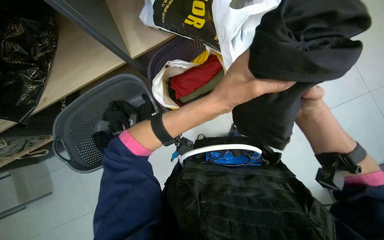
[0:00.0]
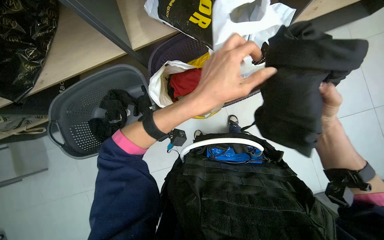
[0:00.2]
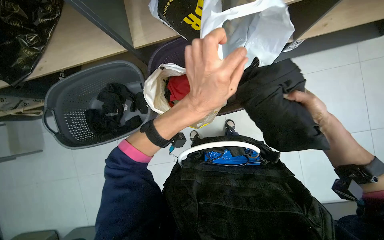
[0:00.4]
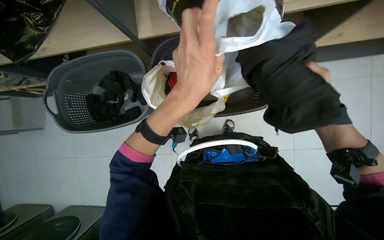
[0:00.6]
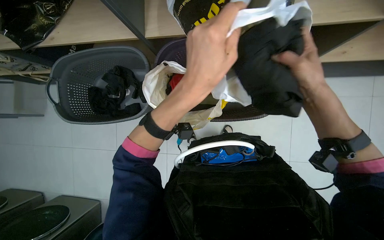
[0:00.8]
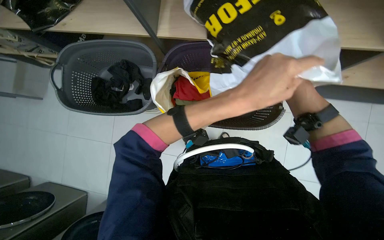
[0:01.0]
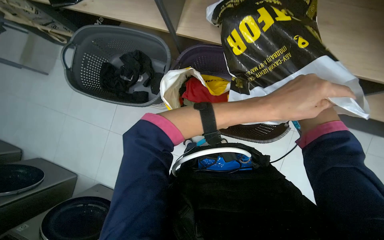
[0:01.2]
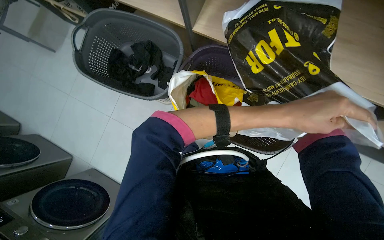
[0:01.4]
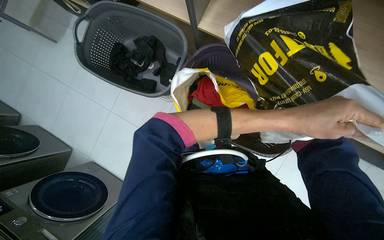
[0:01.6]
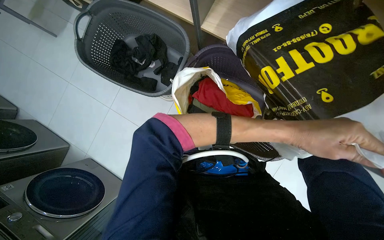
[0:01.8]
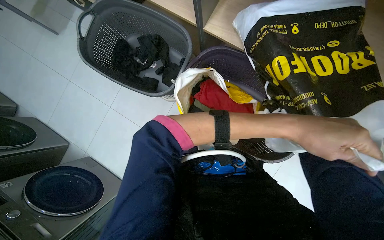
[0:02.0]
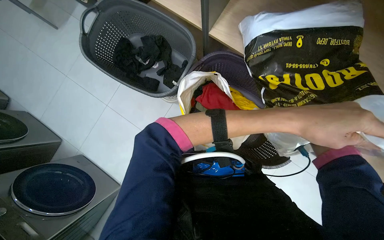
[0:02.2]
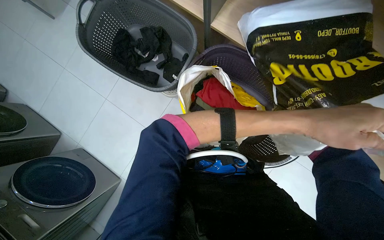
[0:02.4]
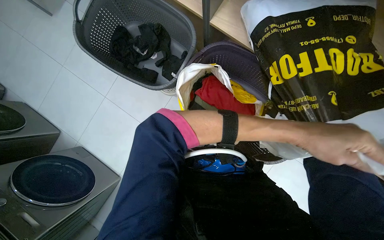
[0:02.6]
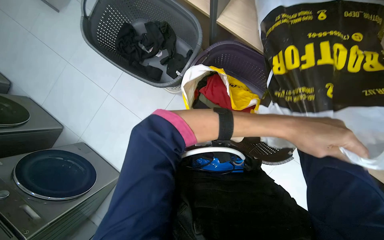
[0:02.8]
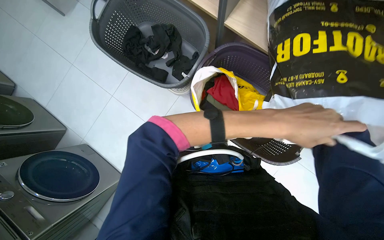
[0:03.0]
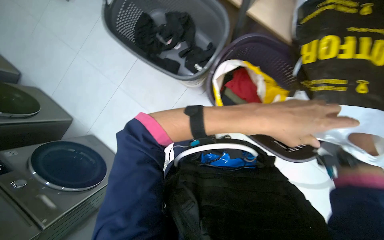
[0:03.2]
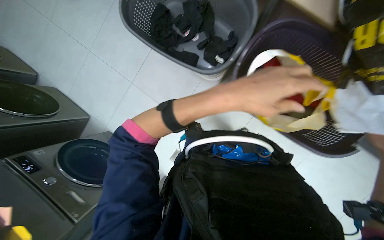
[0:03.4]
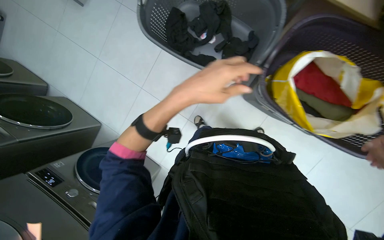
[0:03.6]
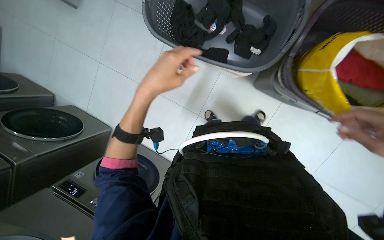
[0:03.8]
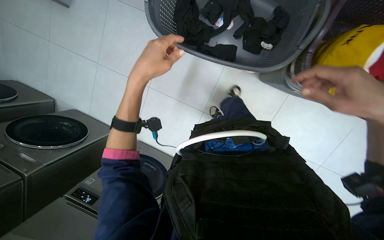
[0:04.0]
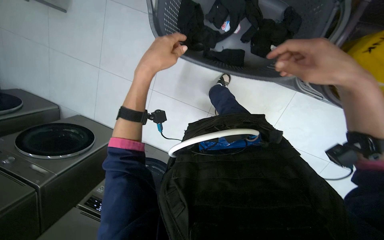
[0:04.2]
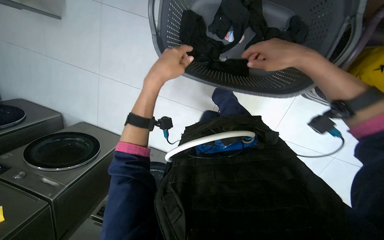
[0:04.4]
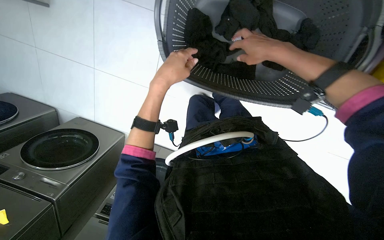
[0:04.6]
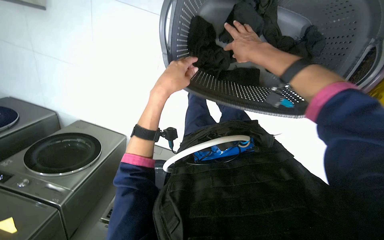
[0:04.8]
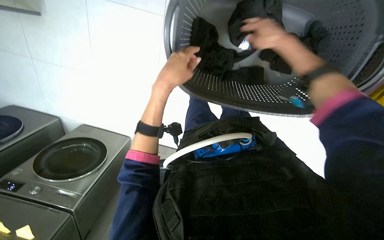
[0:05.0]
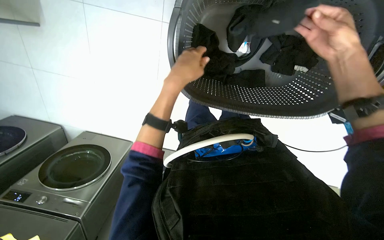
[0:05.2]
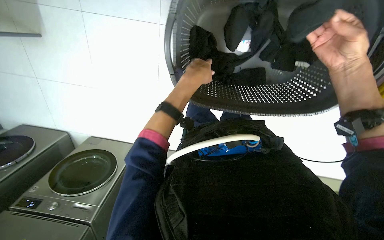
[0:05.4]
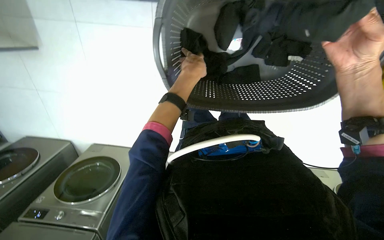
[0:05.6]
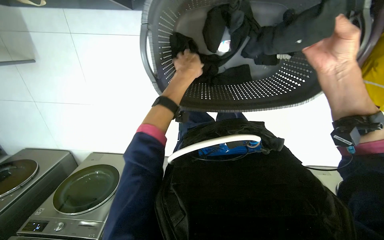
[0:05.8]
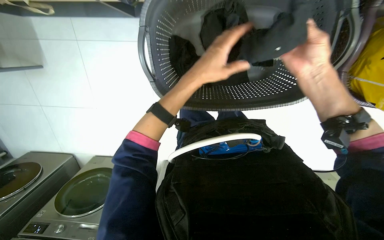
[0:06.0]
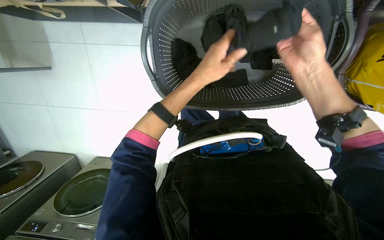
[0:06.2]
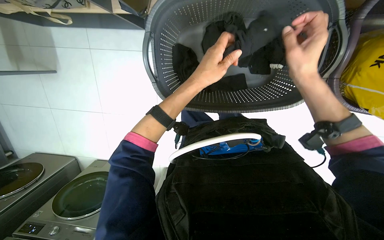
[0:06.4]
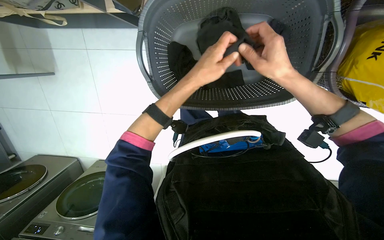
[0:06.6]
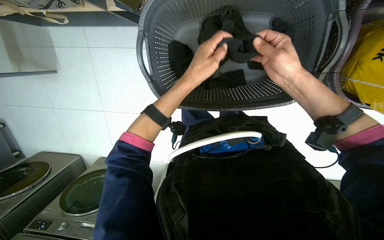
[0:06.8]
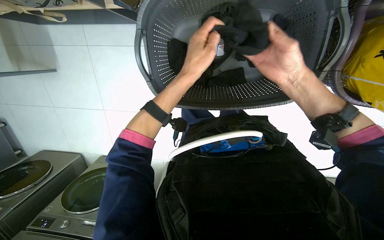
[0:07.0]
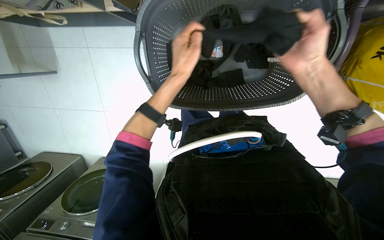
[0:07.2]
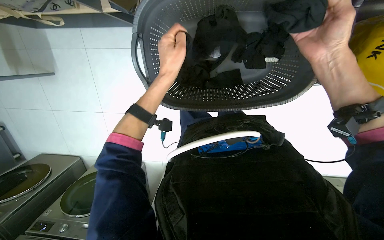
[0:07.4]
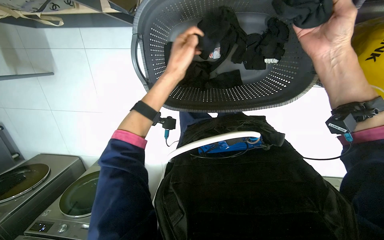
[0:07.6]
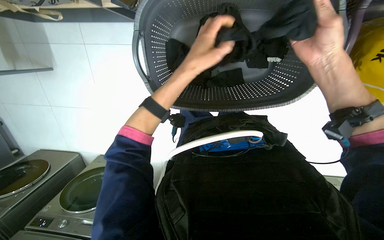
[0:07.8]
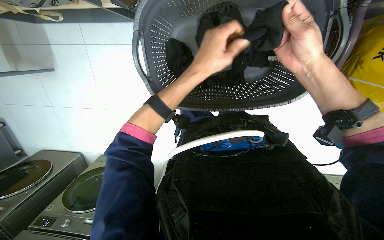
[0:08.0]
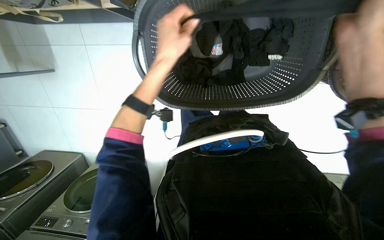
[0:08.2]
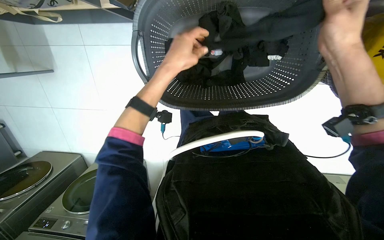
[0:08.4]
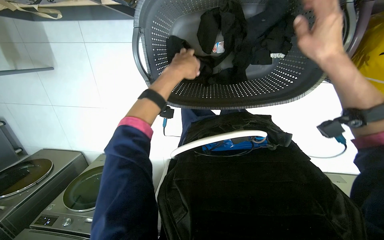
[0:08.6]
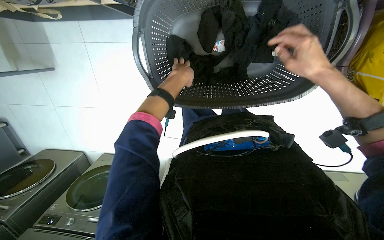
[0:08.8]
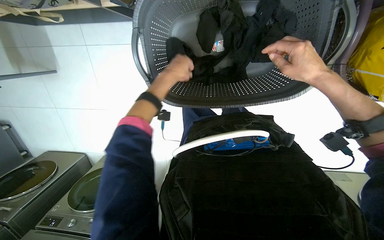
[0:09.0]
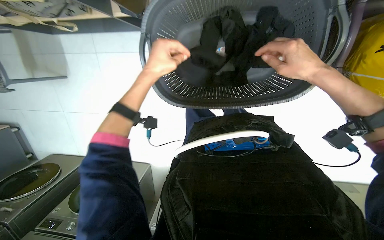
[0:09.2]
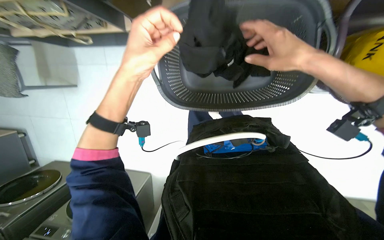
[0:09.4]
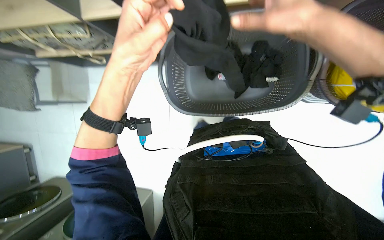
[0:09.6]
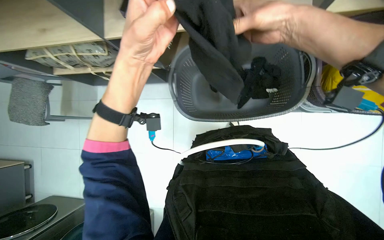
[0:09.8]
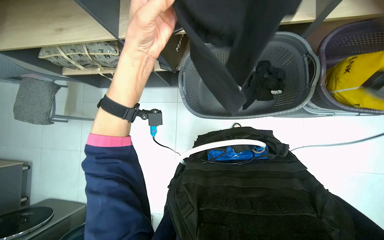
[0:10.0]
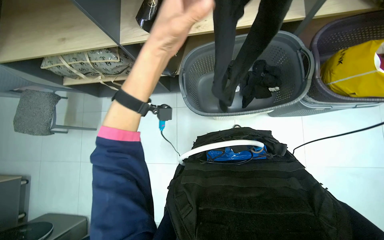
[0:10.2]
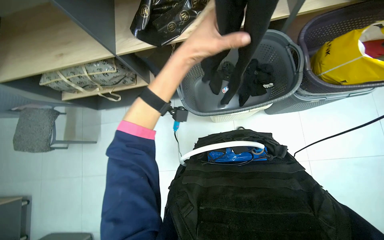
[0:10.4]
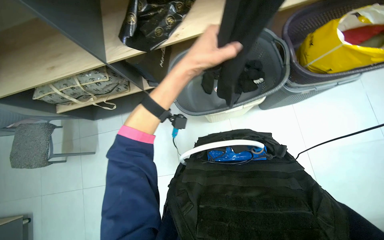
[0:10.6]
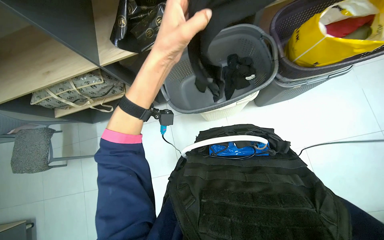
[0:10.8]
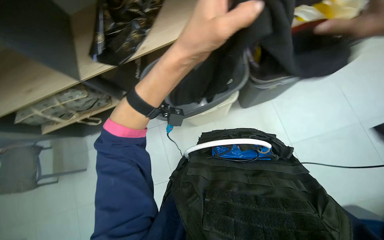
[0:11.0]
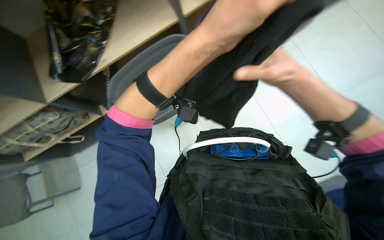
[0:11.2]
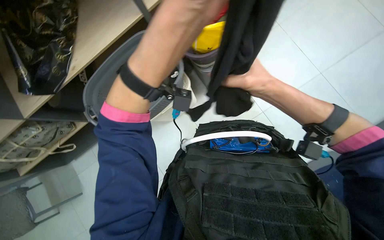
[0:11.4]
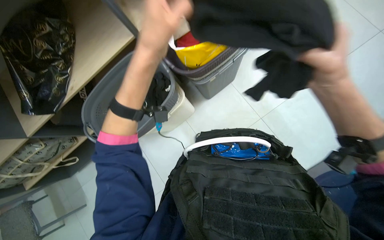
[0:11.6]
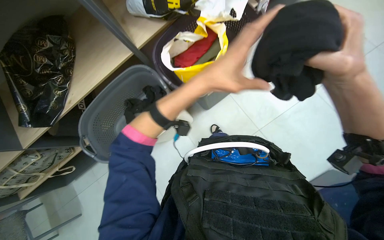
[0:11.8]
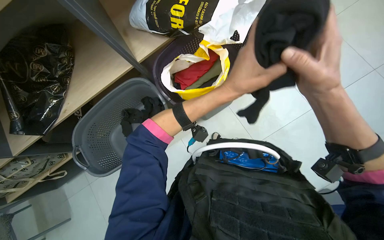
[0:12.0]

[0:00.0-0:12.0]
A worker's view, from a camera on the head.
Job: managing laundry.
The whole recording: Sorting and folding socks. The worker sorts and folds black socks from a laundry basket.
0:00.0 to 0:01.6: Everything in view rotates about 50 degrees clockwise.
0:03.0 to 0:04.4: The head travels some 50 cm. The wearer looks about 15 degrees further downward.
0:04.4 to 0:06.0: The left hand moves to the right, roughly 10 cm. The right hand travels to the right and back again, roughly 5 cm each way.
0:07.6 to 0:09.0: The left hand reaches about 15 cm farther from the camera, then returns. The right hand is displaced farther from the camera by roughly 10 cm.
0:09.0 to 0:10.4: The wearer looks roughly 35 degrees further upward. The left hand is displaced nearer to the camera by roughly 35 cm.
0:10.4 to 0:12.0: The wearer moves to the right, approximately 50 cm. The view tips upward by approximately 10 degrees.

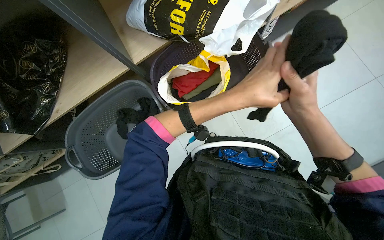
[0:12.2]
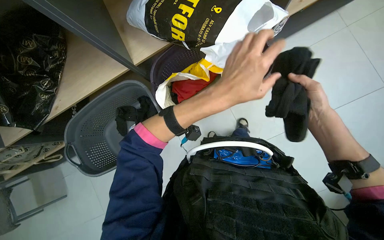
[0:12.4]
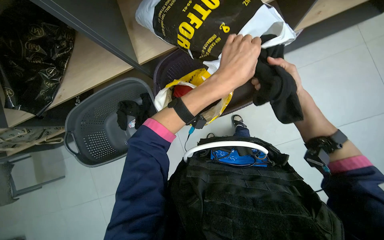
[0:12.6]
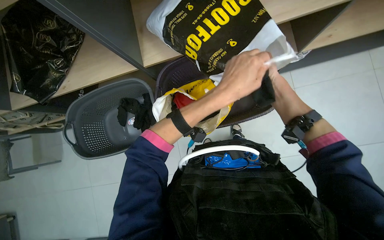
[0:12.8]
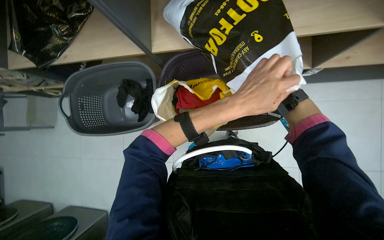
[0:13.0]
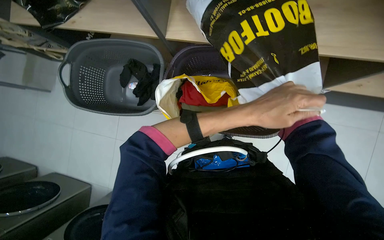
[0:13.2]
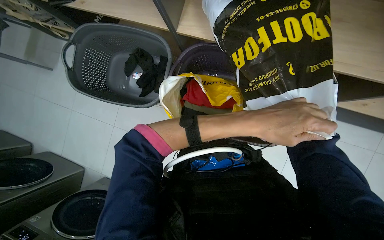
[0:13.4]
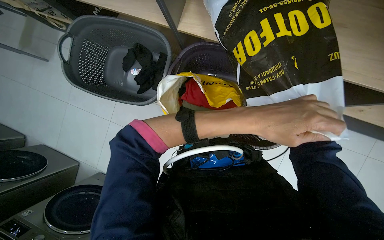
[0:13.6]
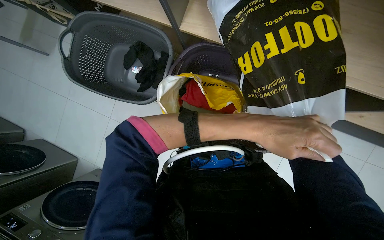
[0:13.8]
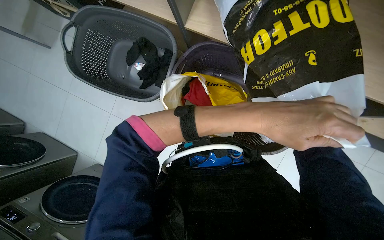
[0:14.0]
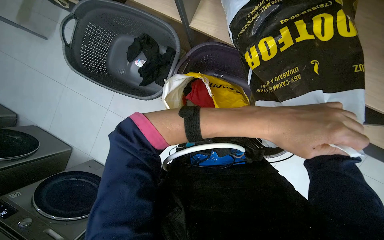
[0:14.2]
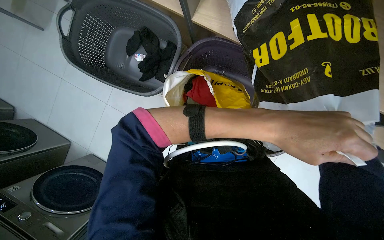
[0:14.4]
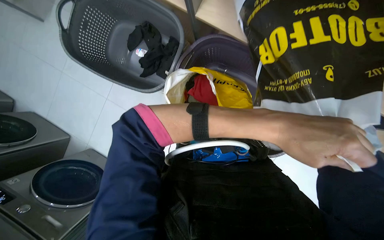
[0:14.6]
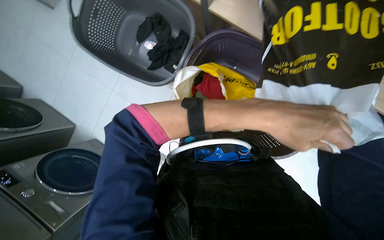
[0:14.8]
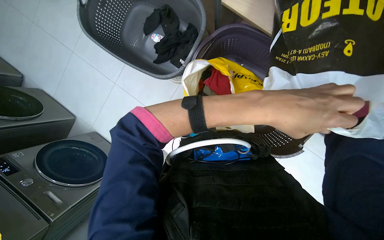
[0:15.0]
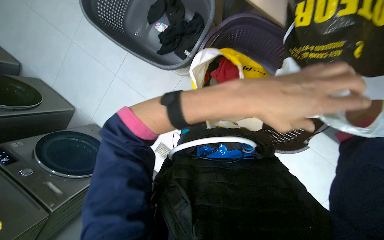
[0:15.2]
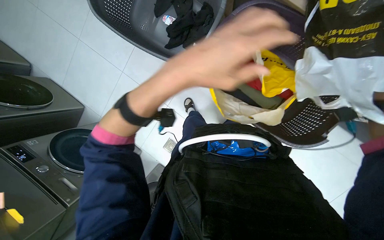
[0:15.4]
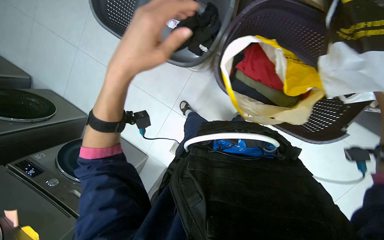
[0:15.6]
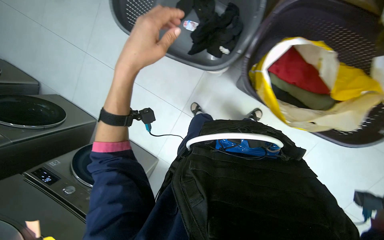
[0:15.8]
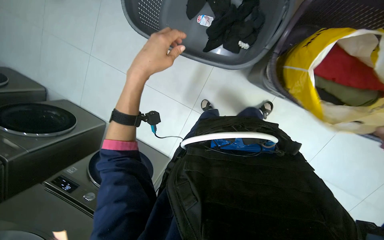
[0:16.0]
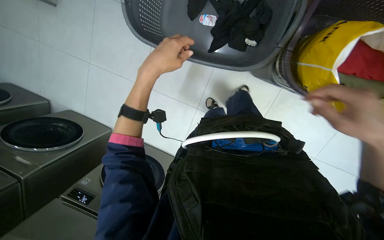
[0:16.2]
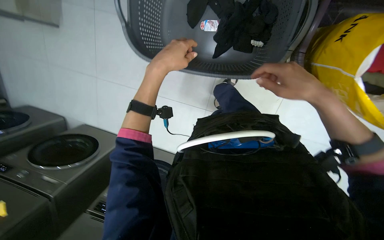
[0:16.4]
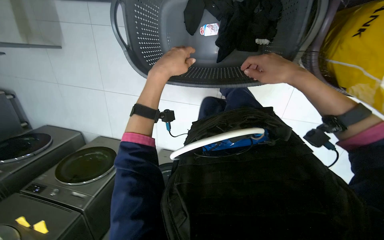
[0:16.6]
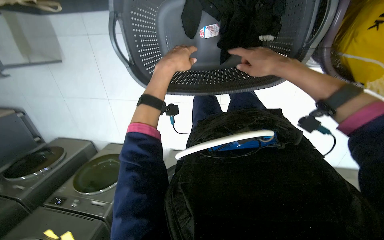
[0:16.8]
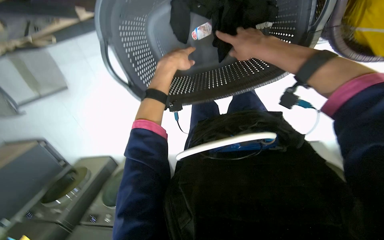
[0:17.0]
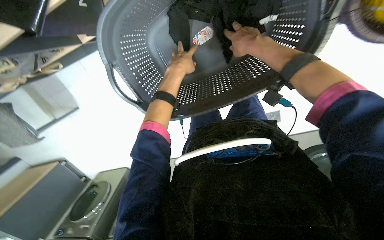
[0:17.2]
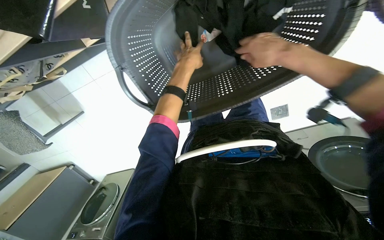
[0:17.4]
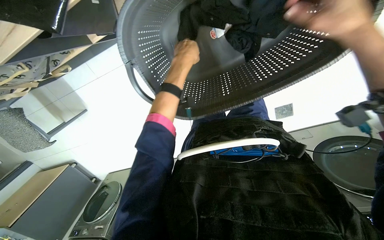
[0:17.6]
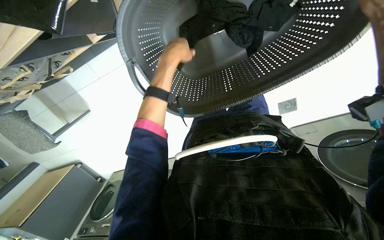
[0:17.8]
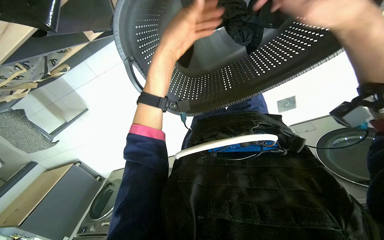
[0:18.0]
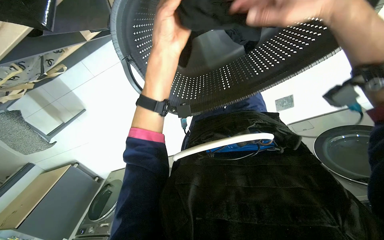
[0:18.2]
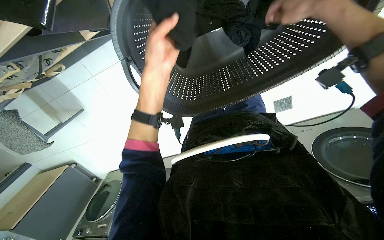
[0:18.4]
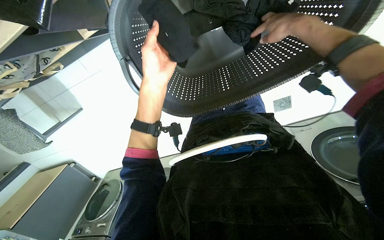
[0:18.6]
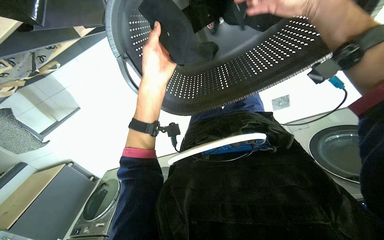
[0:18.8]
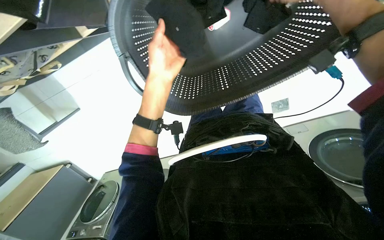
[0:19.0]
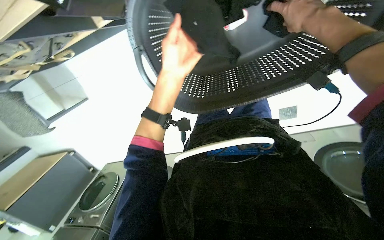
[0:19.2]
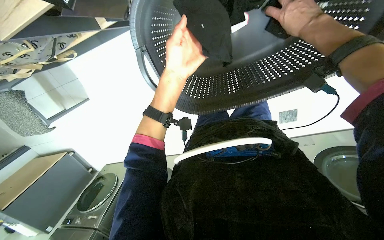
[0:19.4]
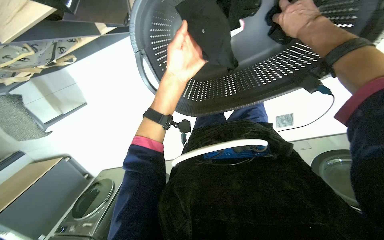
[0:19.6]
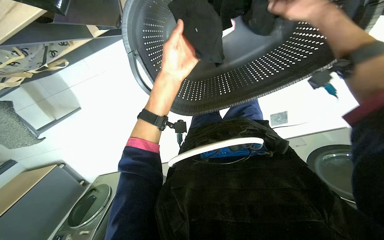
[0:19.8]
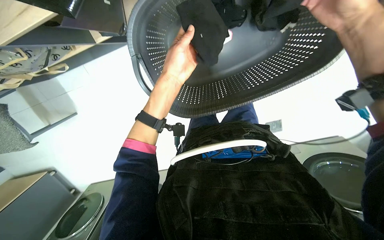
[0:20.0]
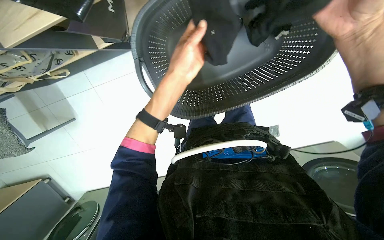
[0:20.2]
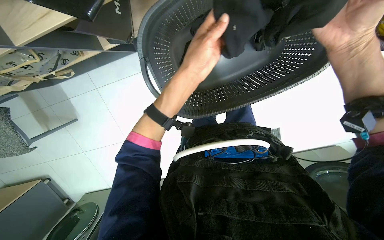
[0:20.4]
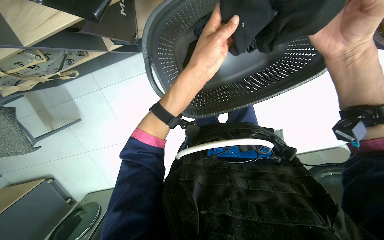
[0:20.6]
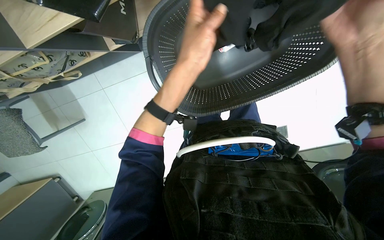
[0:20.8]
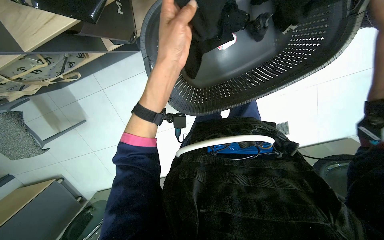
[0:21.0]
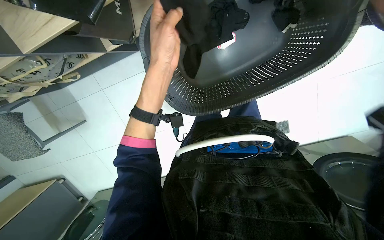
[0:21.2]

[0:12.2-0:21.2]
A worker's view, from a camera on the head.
Job: managing laundry.
The whole recording: Sorting and folding socks. The worker sorts and folds black socks from a laundry basket.
0:12.2 to 0:13.8: The camera pitches downward, by about 20 degrees. The scene turns roughly 50 degrees clockwise in the picture.
0:15.2 to 0:16.6: The camera sweeps to the left, by roughly 15 degrees. Everything in view rotates approximately 25 degrees counterclockwise. The left hand shifts roughly 60 cm to the left, farther from the camera and up the picture.
0:16.6 to 0:18.2: Everything in view rotates roughly 30 degrees counterclockwise.
0:19.8 to 0:21.2: The left hand is displaced nearer to the camera by approximately 10 cm.
